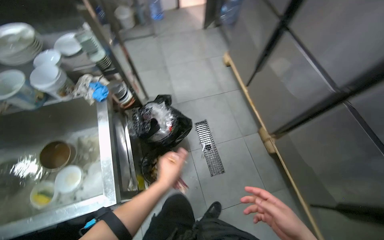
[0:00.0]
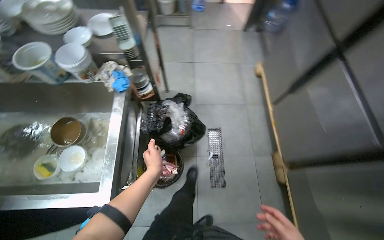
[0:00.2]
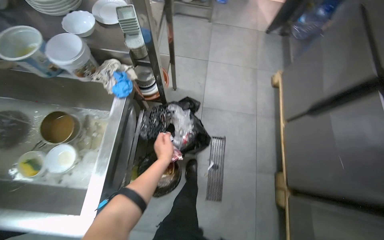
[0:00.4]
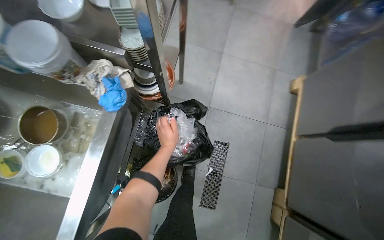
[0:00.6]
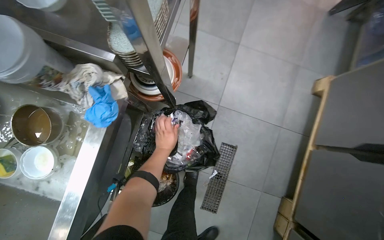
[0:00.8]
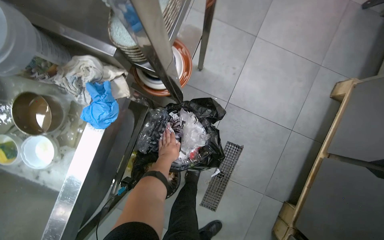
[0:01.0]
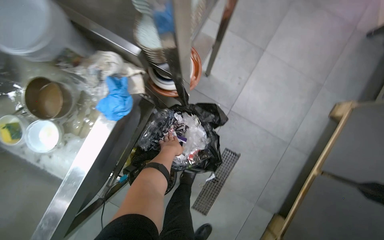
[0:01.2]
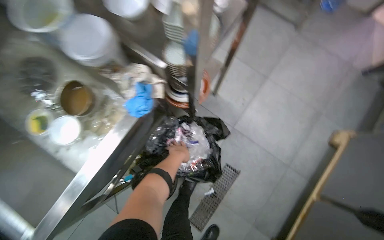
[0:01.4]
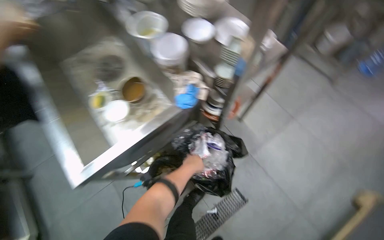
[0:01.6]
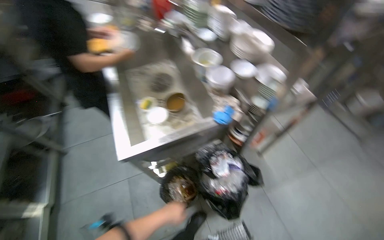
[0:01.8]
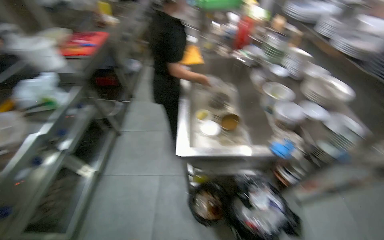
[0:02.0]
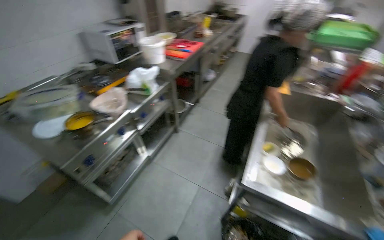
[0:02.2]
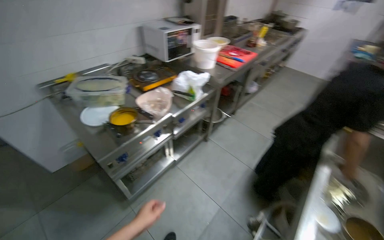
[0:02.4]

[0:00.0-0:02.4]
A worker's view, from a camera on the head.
Job: organizing items.
The whole recording: Organizing kitchen counter and preparing ingredients. The worker organizes items on the kitchen counter, stores bottles, opens ingredient packets, and clears scraps.
0:00.0 to 0:01.2: The head travels some 70 cm. The wearer looks approximately 45 degrees further to the left. The wearer looks approximately 20 degrees further downward.
0:01.2 to 0:02.4: The head travels approximately 1 m. The wearer looks about 100 degrees further to the left. The view tilts roughly 40 degrees upward.

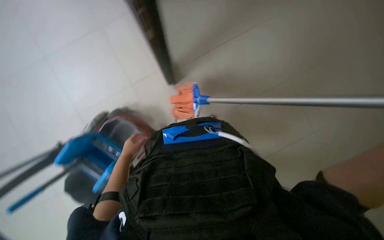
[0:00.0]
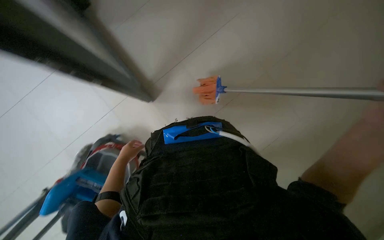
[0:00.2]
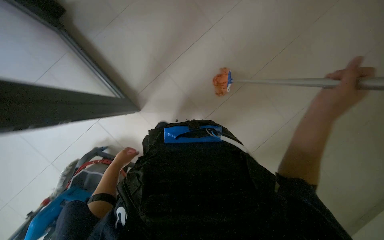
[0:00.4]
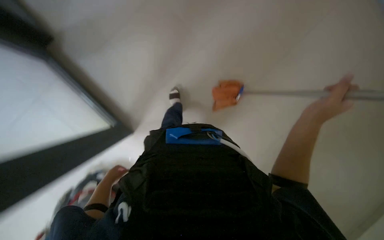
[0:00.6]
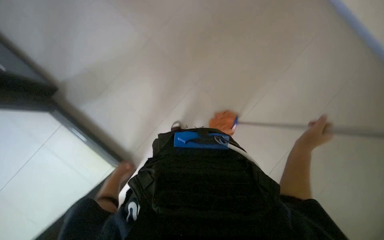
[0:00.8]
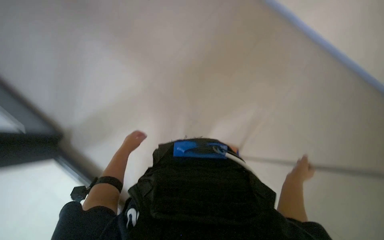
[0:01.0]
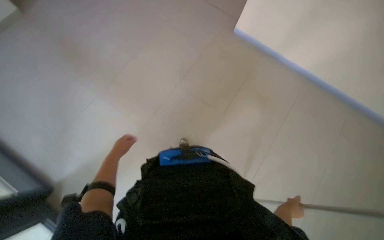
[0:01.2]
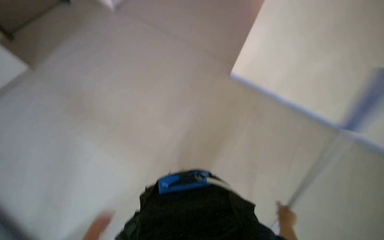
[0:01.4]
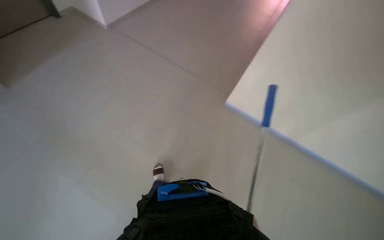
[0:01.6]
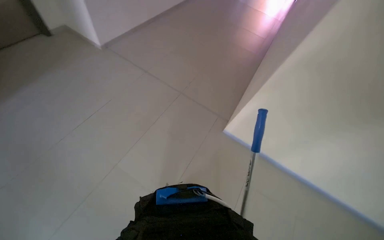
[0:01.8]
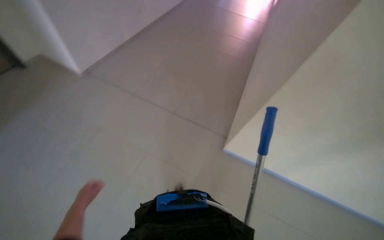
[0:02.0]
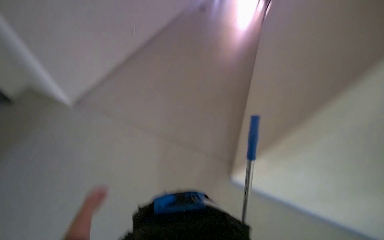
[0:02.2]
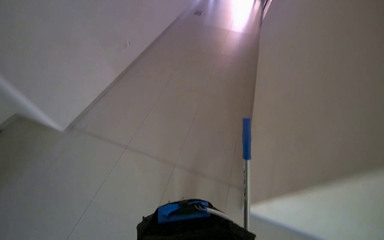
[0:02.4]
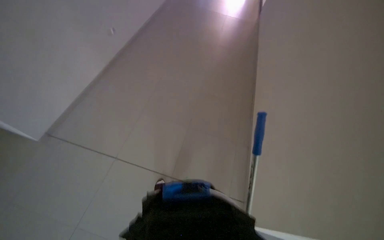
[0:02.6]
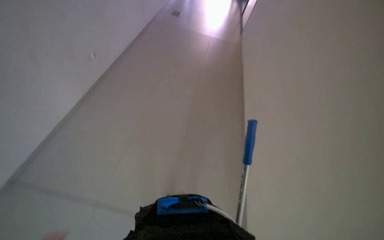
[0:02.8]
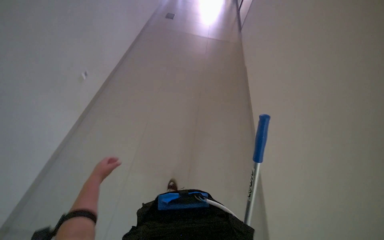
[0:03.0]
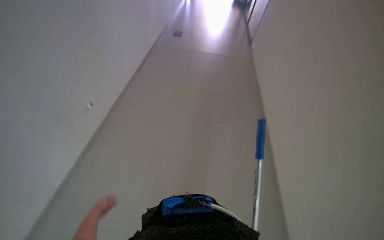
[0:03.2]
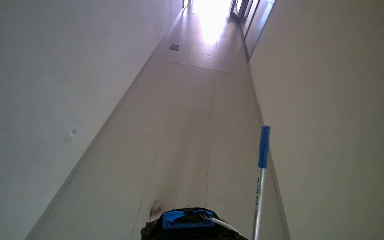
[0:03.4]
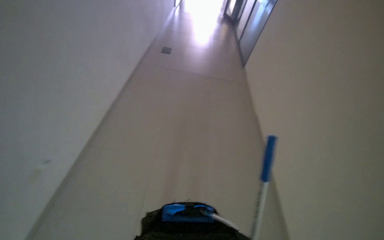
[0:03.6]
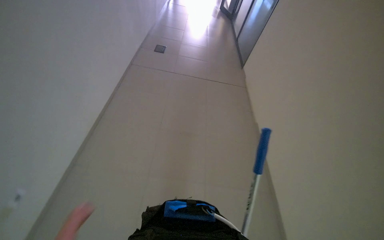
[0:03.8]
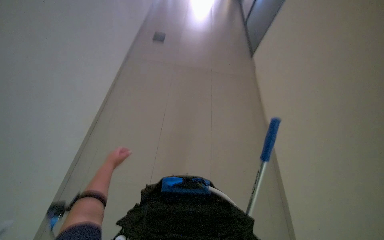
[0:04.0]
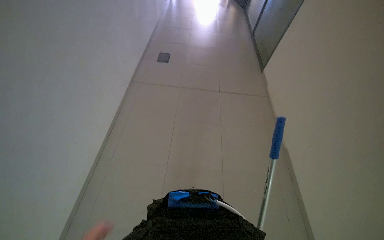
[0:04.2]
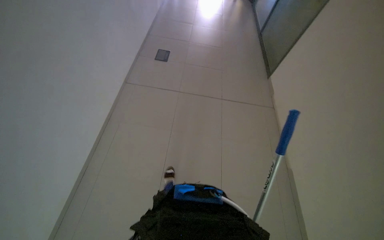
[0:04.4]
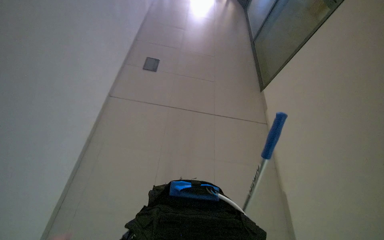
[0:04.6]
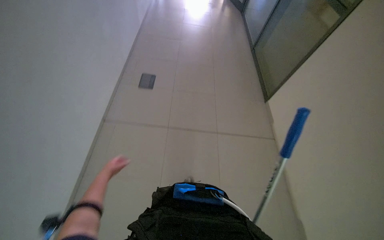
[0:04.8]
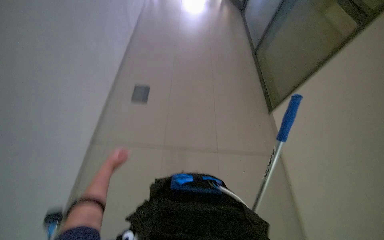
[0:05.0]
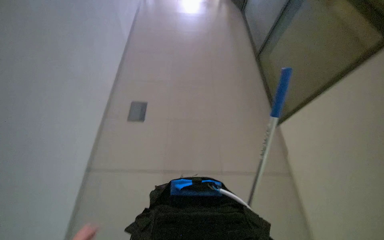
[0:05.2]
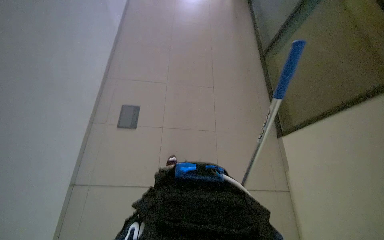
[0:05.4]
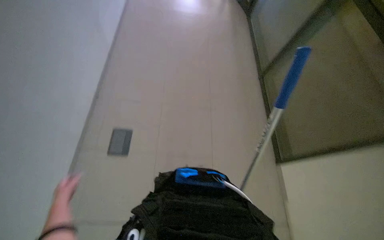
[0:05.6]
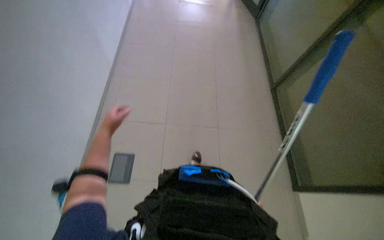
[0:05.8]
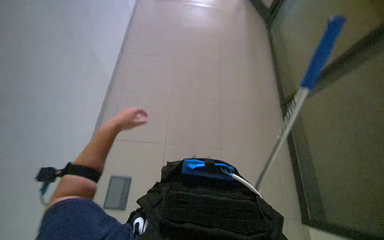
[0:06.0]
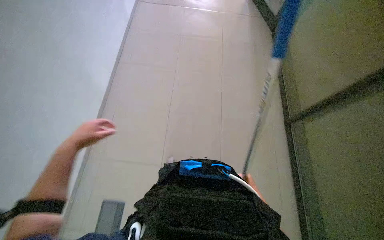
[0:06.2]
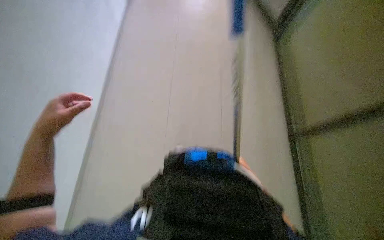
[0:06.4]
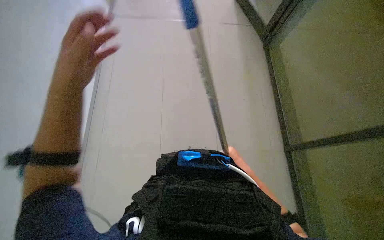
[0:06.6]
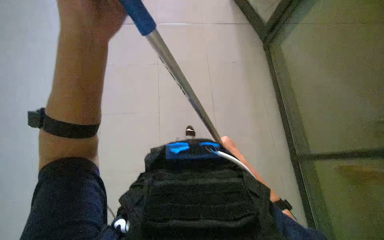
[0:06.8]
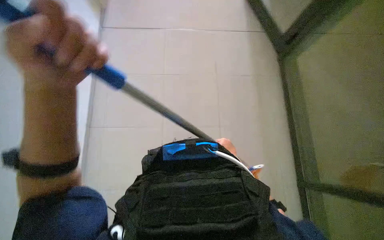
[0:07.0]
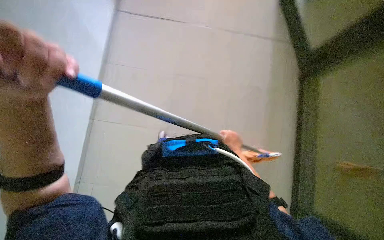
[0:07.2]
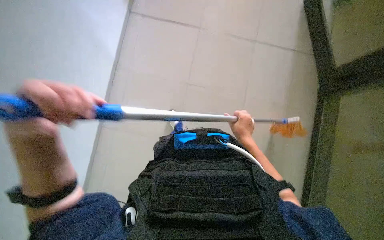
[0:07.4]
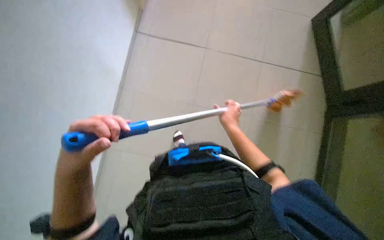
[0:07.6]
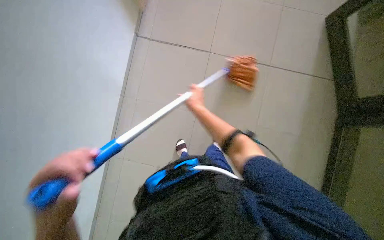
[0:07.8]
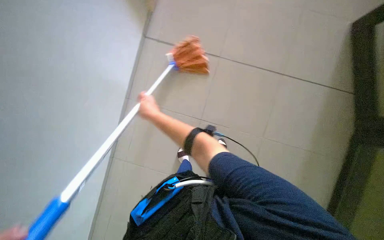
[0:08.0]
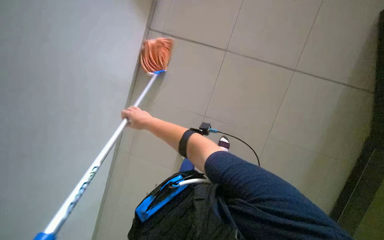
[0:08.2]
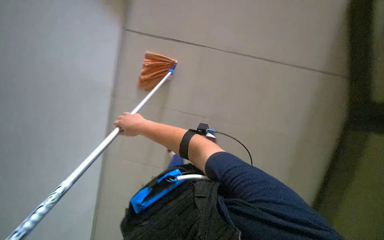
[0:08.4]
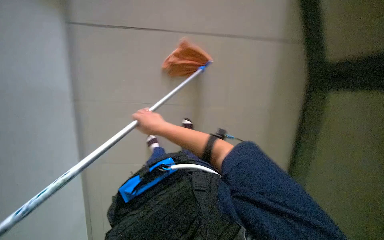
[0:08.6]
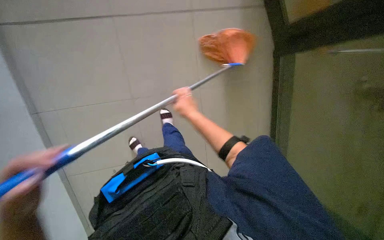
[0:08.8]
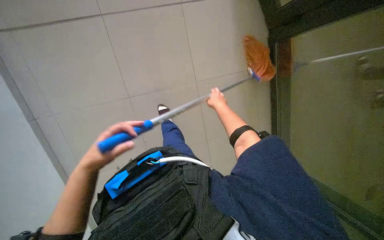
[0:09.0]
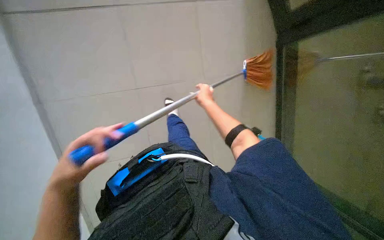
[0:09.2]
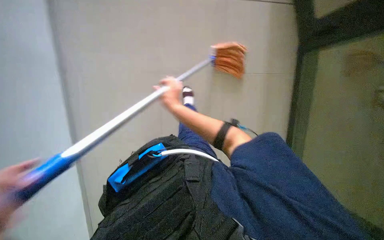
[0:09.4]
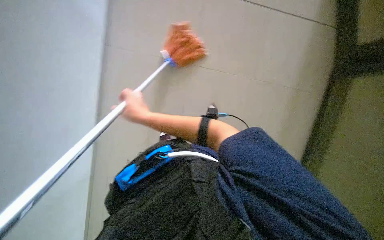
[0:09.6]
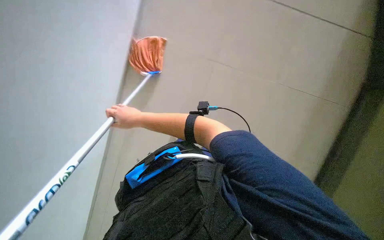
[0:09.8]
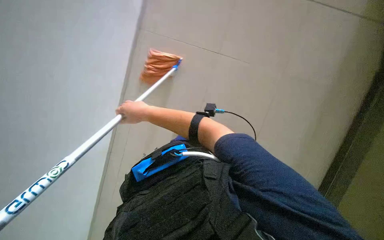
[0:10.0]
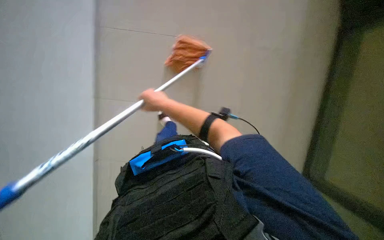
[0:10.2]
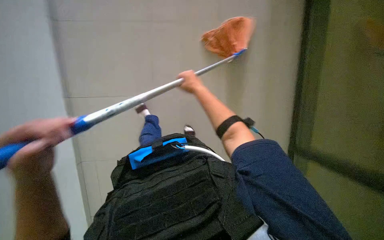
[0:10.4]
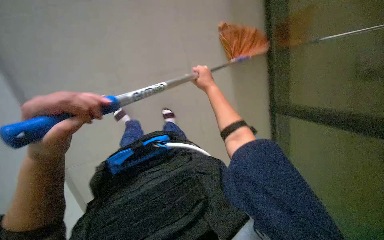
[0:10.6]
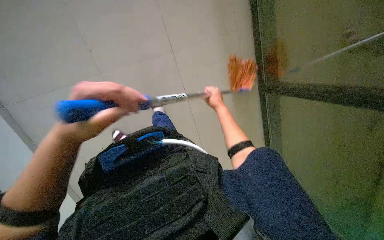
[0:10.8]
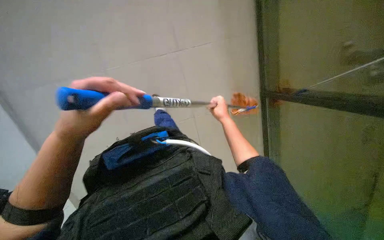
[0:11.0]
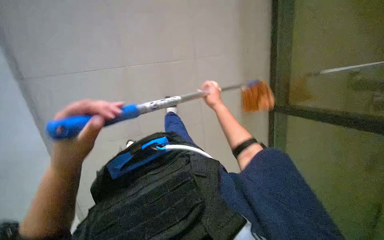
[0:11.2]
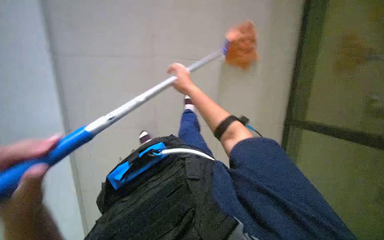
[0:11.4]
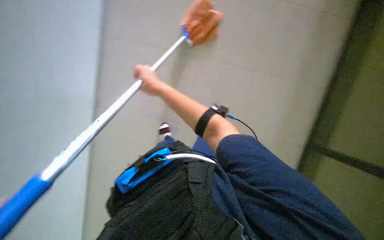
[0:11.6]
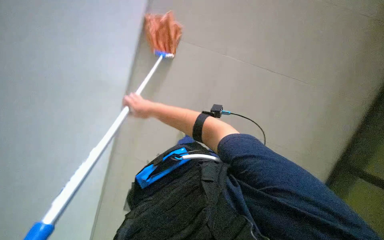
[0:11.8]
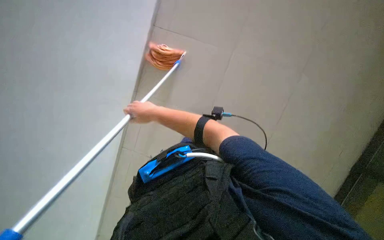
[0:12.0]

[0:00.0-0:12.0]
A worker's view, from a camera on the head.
Job: mopping floor.
The whole recording: Mopping the floor. The worker mops the tiled floor with a long-handled mop.
0:00.0 to 0:01.6: The wearer looks approximately 50 degrees further upward.
0:01.6 to 0:03.0: The wearer moves about 50 cm.
0:06.0 to 0:07.6: The left hand shifts some 25 cm nearer to the camera and down the picture.
0:09.0 to 0:10.4: The scene turns about 25 degrees clockwise in the picture. The right hand travels to the left and back again, some 35 cm each way.
0:10.4 to 0:12.0: The camera is aimed some 20 degrees further to the left. The right hand is displaced to the left and nearer to the camera by about 25 cm.

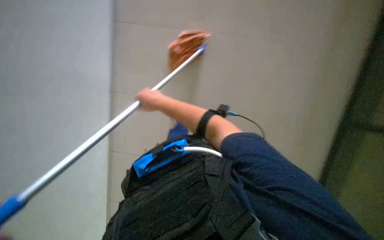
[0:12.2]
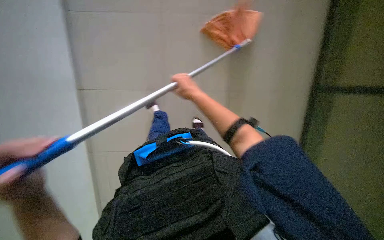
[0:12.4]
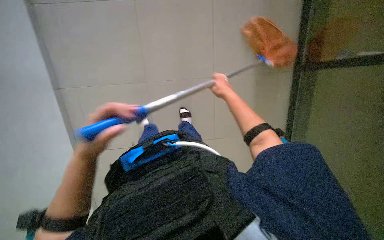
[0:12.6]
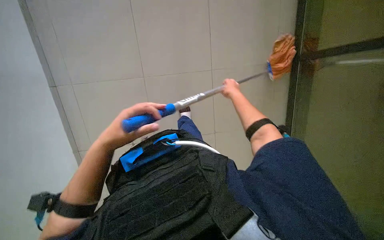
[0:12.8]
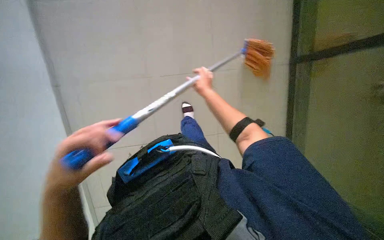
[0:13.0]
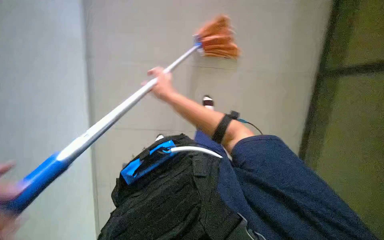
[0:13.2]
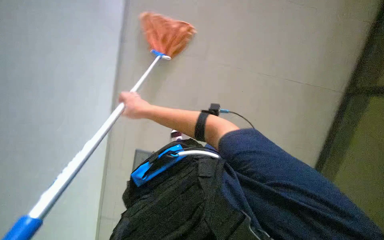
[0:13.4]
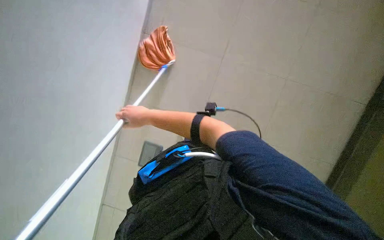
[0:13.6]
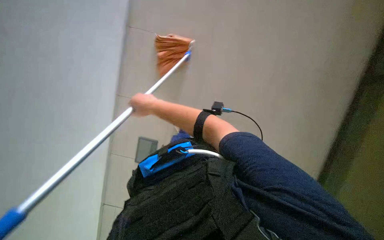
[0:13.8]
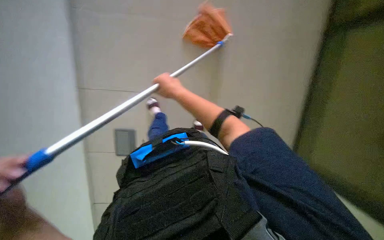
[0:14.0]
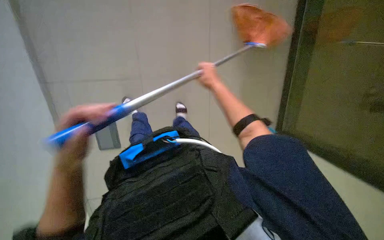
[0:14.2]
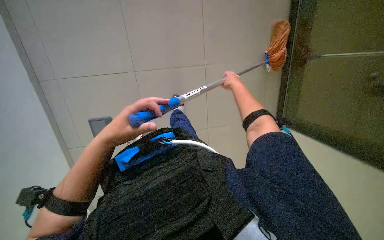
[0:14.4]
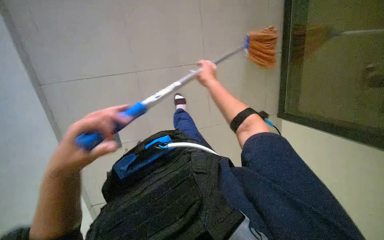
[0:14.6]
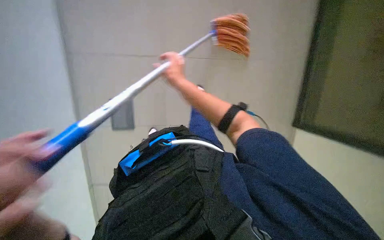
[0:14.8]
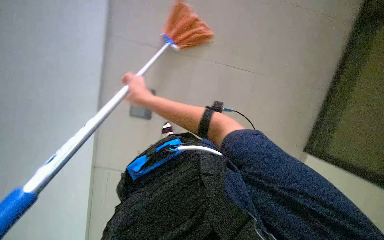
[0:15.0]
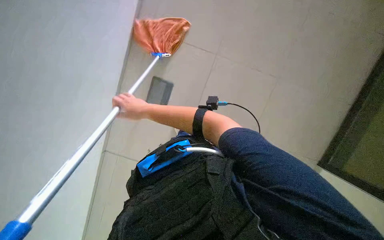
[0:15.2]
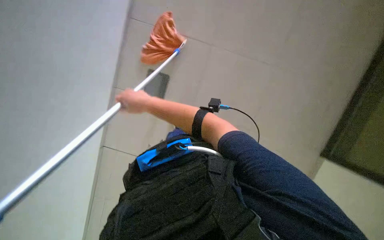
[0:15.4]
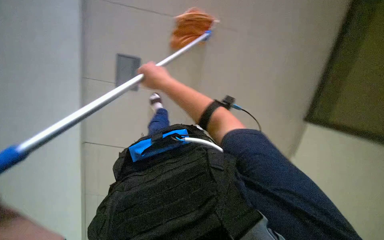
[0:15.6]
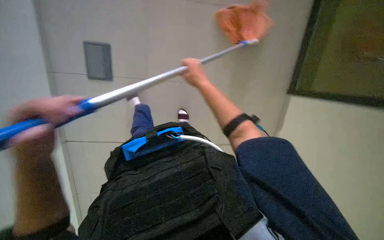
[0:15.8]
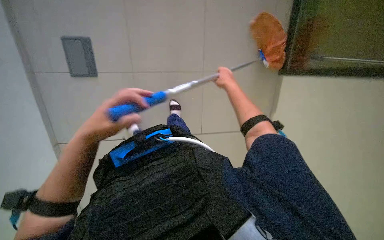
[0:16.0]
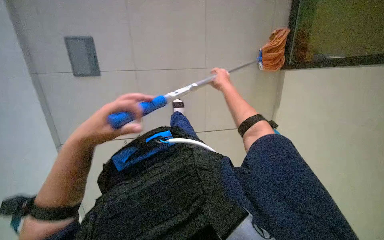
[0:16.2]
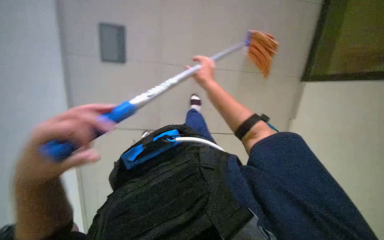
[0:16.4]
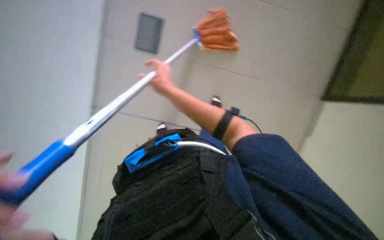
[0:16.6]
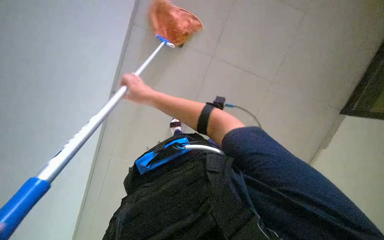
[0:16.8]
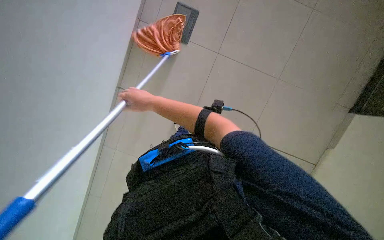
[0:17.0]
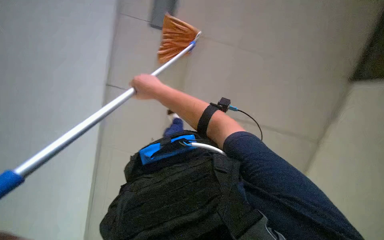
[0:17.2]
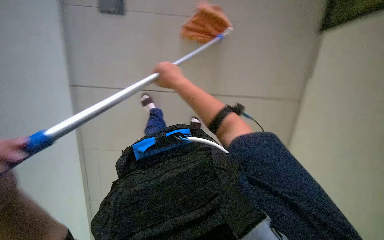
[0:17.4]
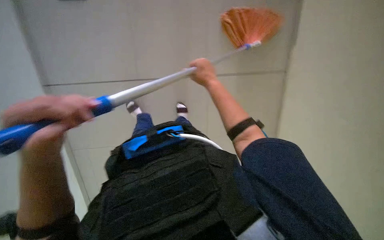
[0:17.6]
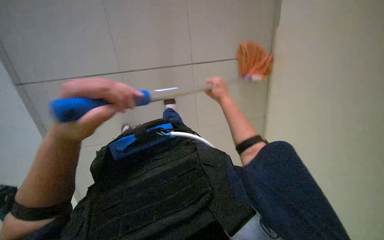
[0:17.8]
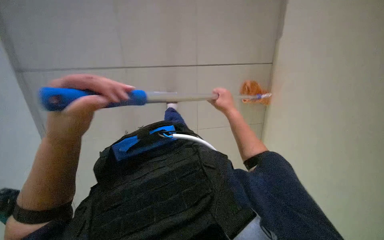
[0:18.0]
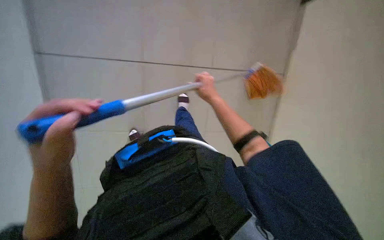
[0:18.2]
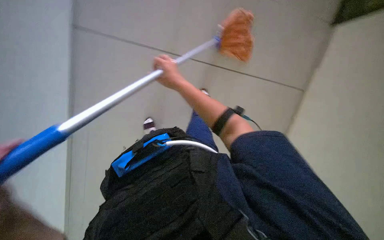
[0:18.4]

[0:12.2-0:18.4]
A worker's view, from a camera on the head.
Job: mopping floor.
The whole recording: Mopping the floor. The worker mops the tiled floor with a long-handled mop.
0:12.2 to 0:13.8: The right hand reaches roughly 35 cm to the right, then returns.
0:13.8 to 0:15.4: The right hand moves approximately 30 cm to the right and comes back.
0:15.4 to 0:16.8: The right hand shifts roughly 15 cm farther from the camera, and moves approximately 35 cm to the right and comes back.
0:16.8 to 0:18.4: The right hand travels to the right by about 15 cm.
